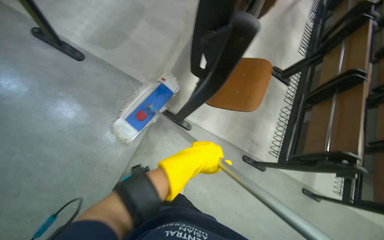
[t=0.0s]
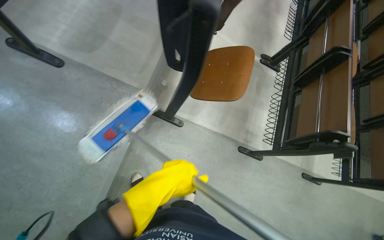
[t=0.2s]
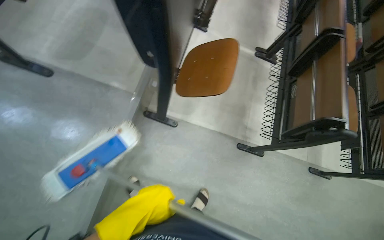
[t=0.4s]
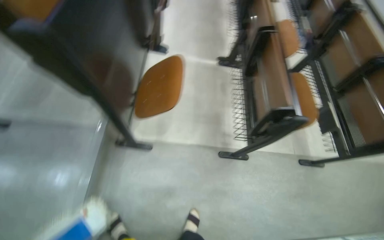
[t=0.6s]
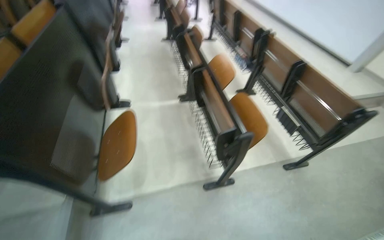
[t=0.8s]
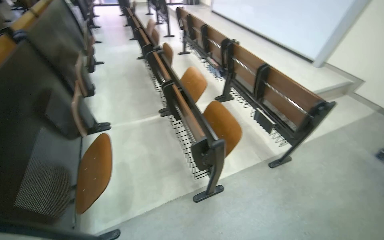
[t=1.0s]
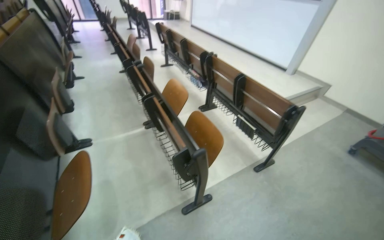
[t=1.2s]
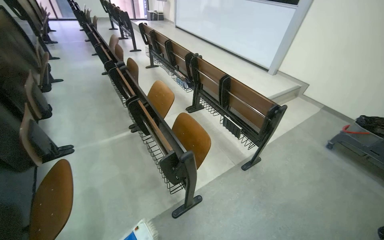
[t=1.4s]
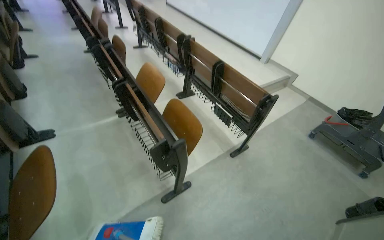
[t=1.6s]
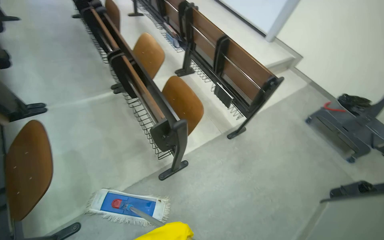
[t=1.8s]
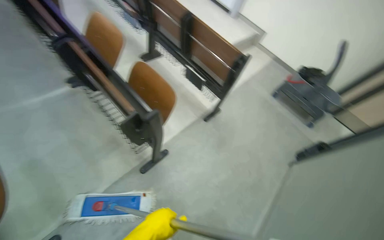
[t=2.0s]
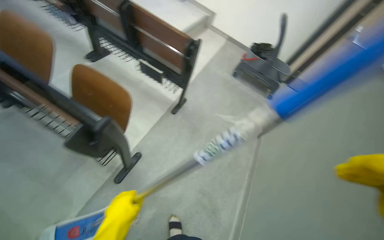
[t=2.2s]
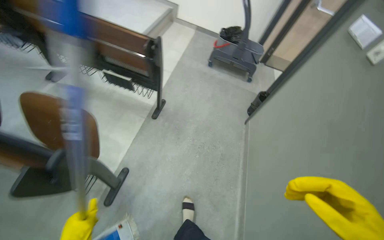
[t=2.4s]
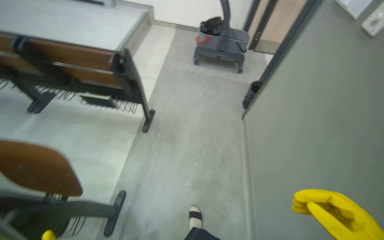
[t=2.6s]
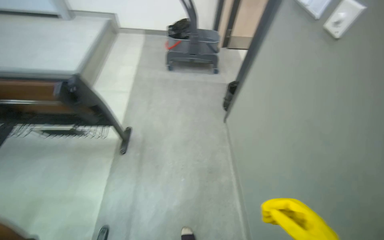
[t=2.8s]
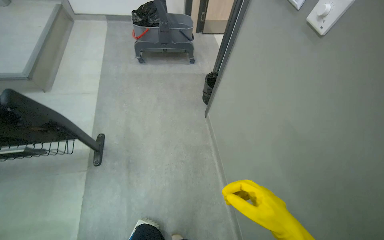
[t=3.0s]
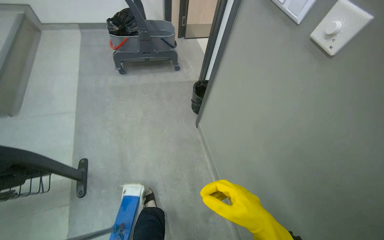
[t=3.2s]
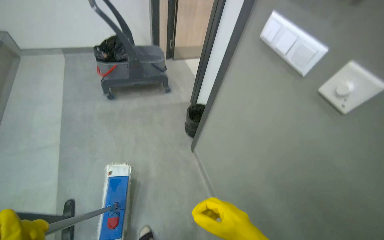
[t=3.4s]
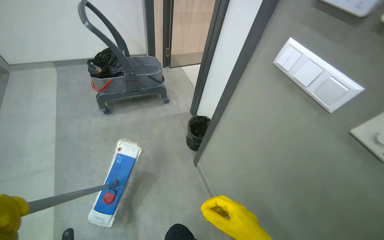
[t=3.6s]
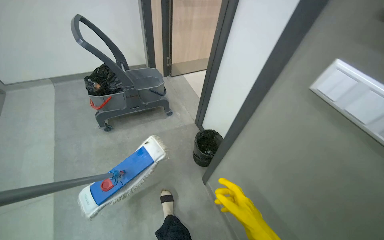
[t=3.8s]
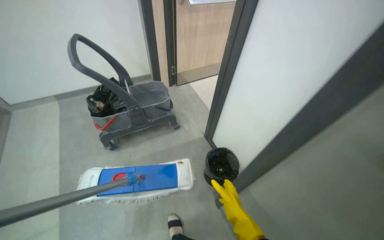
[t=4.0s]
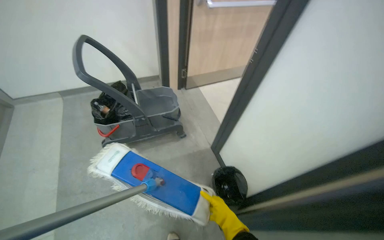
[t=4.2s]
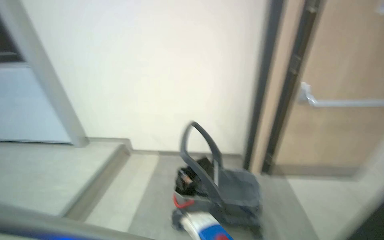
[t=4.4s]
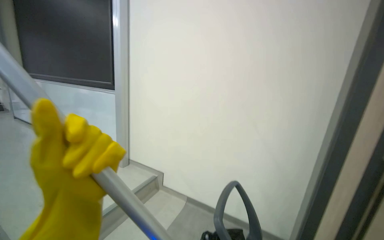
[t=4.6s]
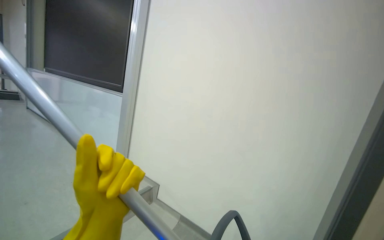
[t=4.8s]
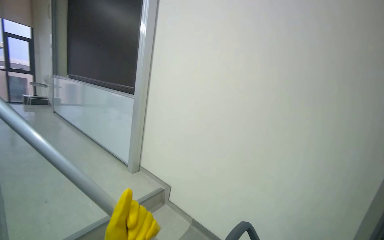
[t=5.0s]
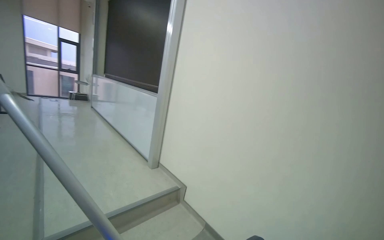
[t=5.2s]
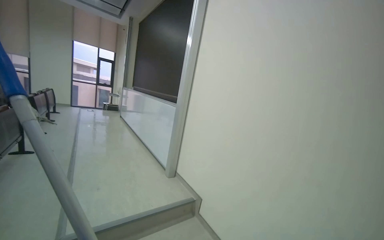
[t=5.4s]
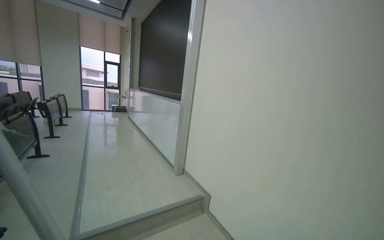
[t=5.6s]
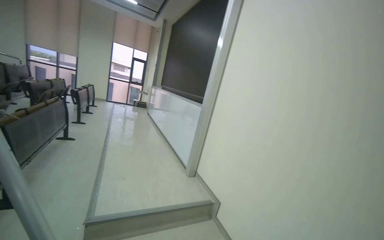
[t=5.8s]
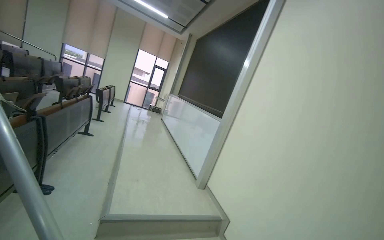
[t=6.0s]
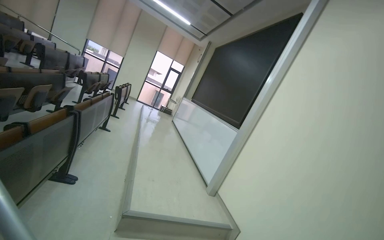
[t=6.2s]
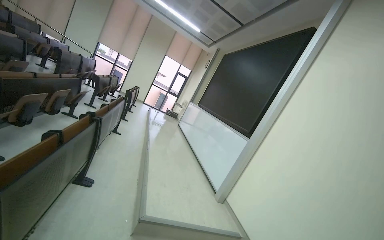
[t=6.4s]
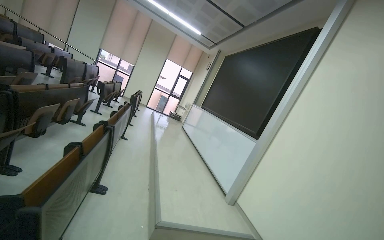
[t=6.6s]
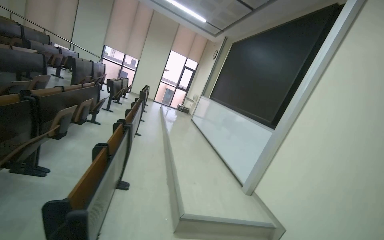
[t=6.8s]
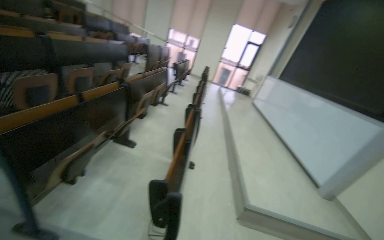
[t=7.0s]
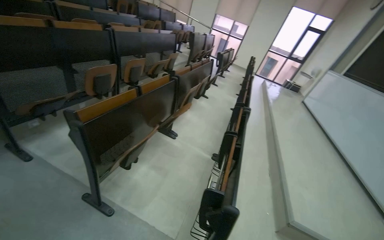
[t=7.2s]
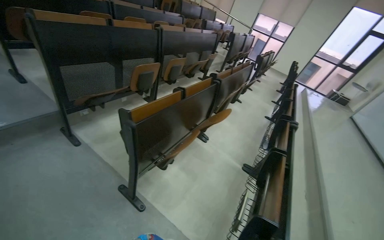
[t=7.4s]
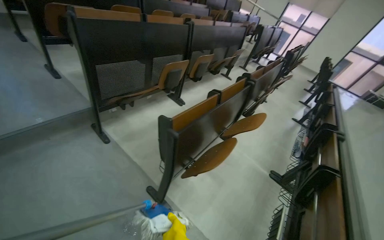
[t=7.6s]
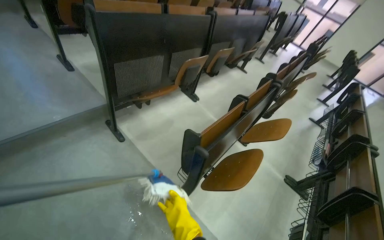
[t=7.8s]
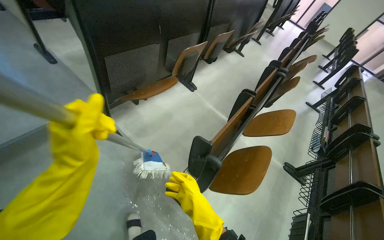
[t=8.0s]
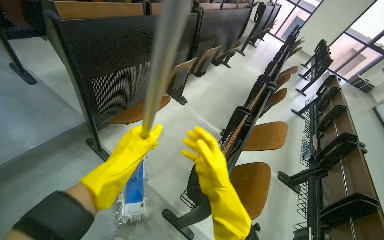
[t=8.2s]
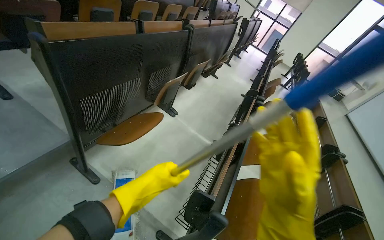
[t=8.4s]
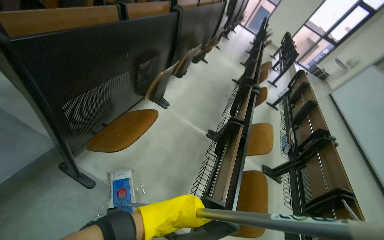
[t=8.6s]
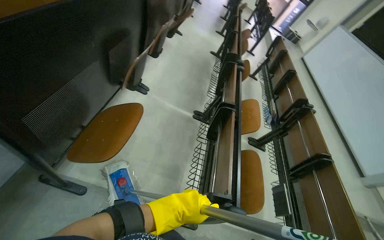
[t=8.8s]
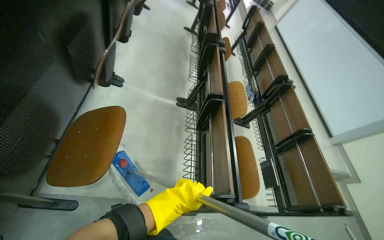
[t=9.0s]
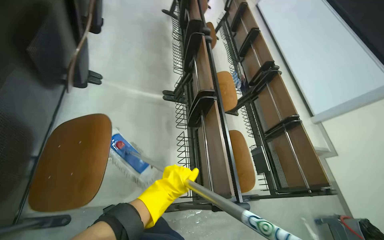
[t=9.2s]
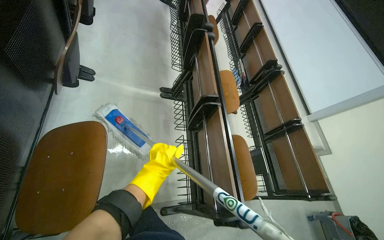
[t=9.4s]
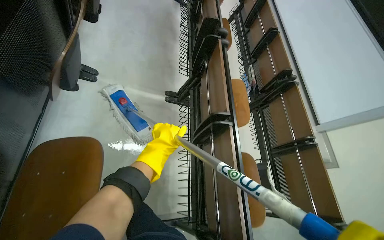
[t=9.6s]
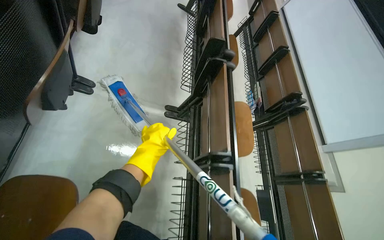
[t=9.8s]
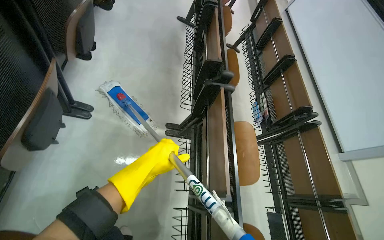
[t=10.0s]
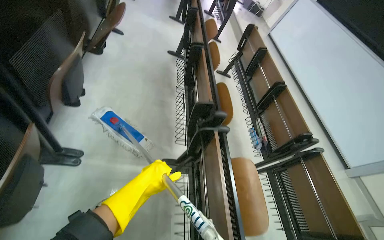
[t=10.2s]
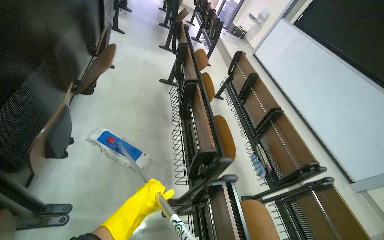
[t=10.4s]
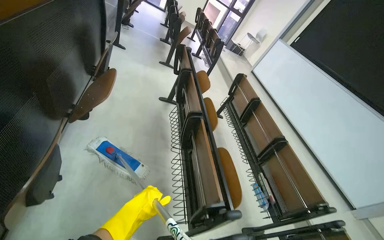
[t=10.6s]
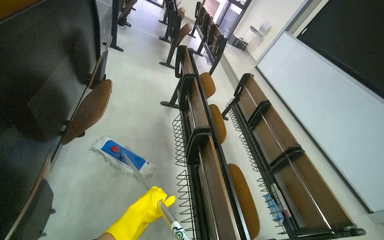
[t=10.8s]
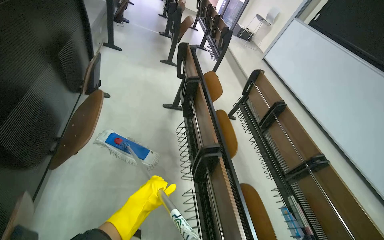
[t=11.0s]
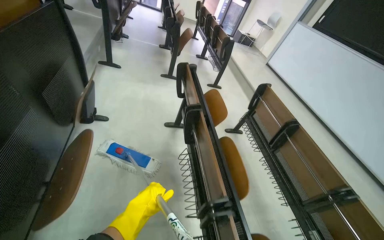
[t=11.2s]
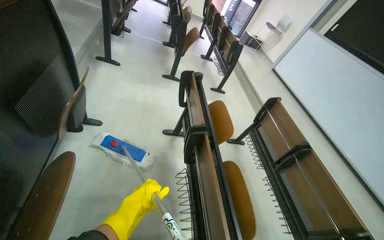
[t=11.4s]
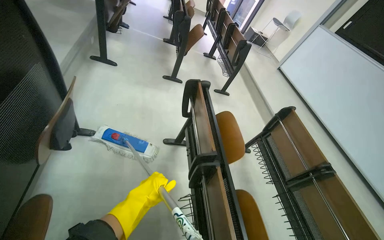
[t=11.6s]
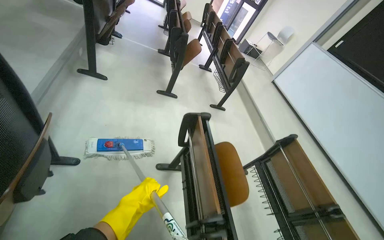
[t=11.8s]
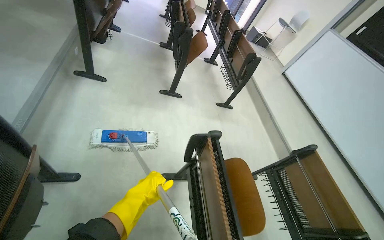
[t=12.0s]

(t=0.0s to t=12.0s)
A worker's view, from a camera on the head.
Job: mopping floor.
The whole recording: Mopping building floor. The worker prepares the mop and mops the floor in the building hallway.
t=0.0s - t=1.6s: The camera travels about 80 cm. The head turns to the right by about 55 degrees. The camera pitches upward, by about 20 degrees.
t=1.6s - t=3.0s: The head travels about 70 cm. The wearer's head swings approximately 65 degrees to the right. The view tilts some 25 degrees downward.
t=3.0s - t=4.4s: The wearer moves some 1 m. The camera is aimed roughly 20 degrees further to the left. The camera pitches upward, by roughly 35 degrees.
t=4.4s - t=6.0s: The wearer's head swings about 65 degrees to the left. The view tilts approximately 30 degrees upward.
t=6.0s - t=7.6s: The camera is carried some 1.5 m. The head rotates about 55 degrees to the left. The wearer looks roughly 15 degrees further downward.
t=7.6s - t=9.0s: The camera travels about 90 cm. The head rotates some 35 degrees to the right. The camera pitches downward, by some 30 degrees.
t=9.0s - t=10.4s: The head travels some 90 cm.
t=10.4s - t=12.0s: The camera is carried roughly 1.5 m.

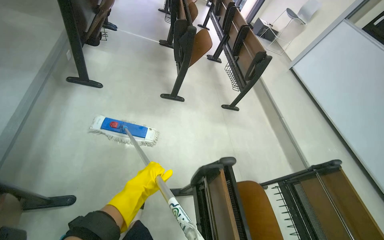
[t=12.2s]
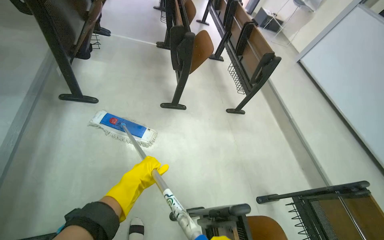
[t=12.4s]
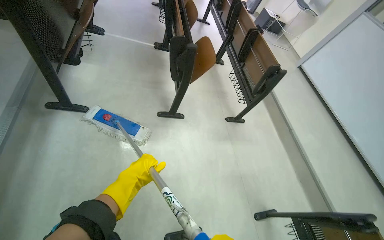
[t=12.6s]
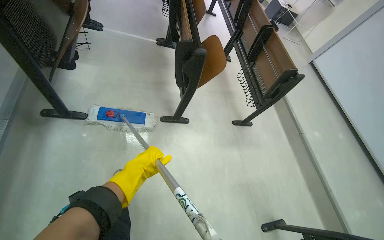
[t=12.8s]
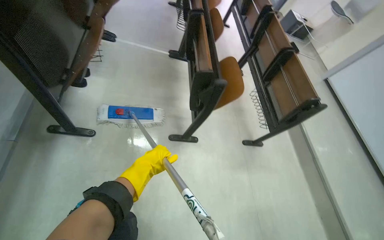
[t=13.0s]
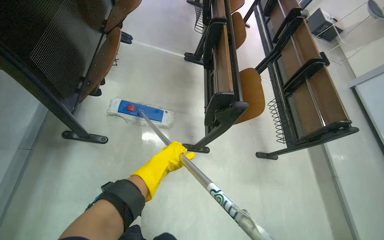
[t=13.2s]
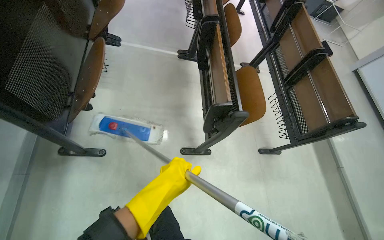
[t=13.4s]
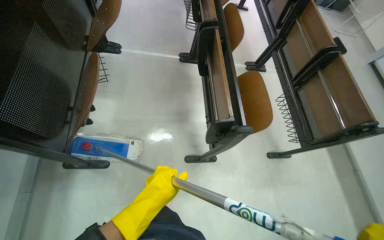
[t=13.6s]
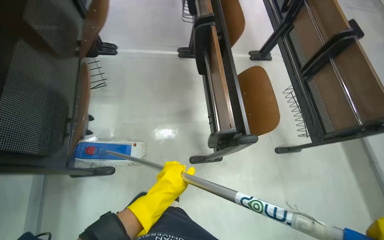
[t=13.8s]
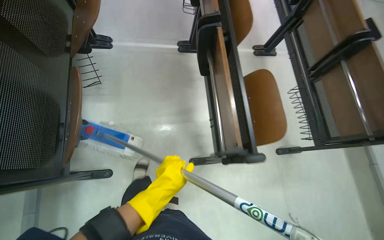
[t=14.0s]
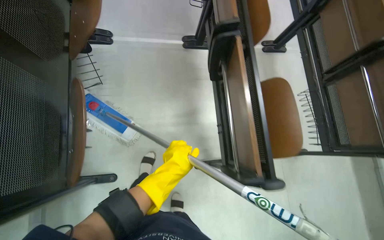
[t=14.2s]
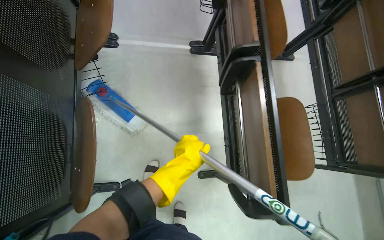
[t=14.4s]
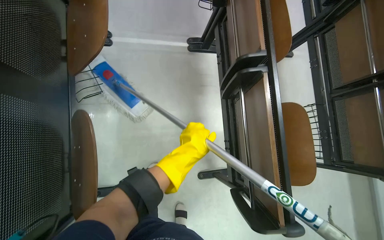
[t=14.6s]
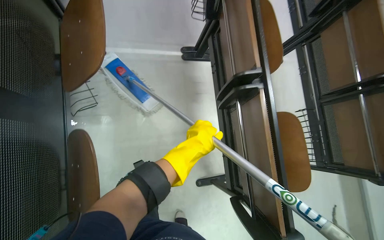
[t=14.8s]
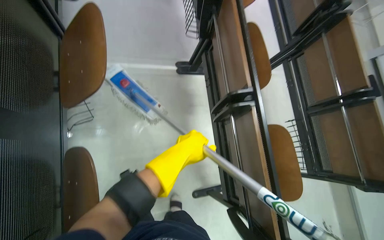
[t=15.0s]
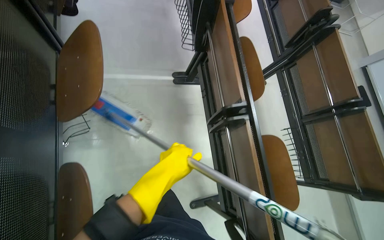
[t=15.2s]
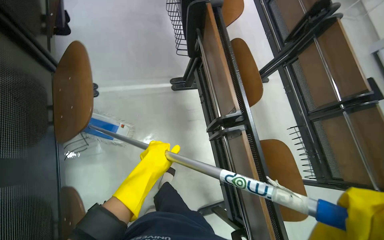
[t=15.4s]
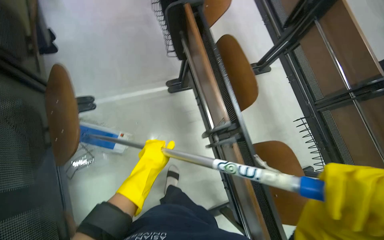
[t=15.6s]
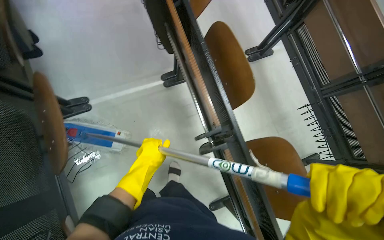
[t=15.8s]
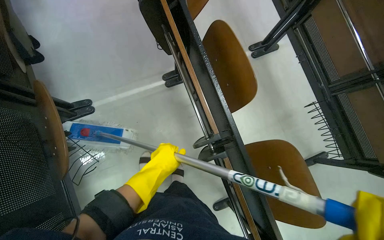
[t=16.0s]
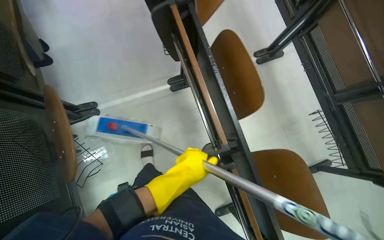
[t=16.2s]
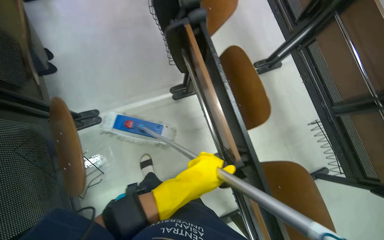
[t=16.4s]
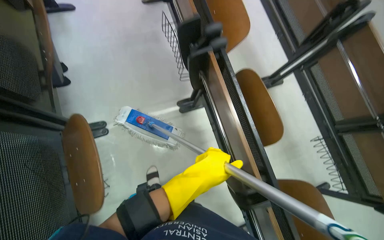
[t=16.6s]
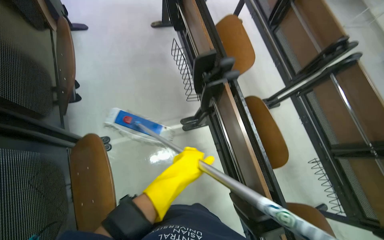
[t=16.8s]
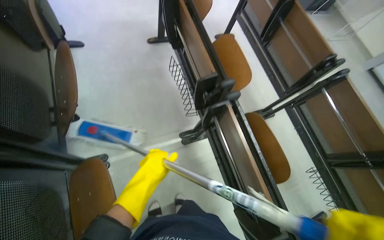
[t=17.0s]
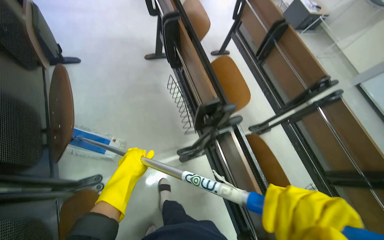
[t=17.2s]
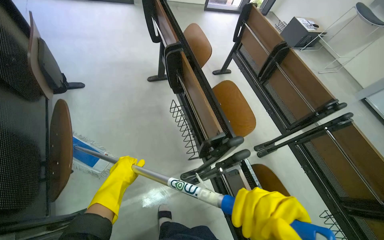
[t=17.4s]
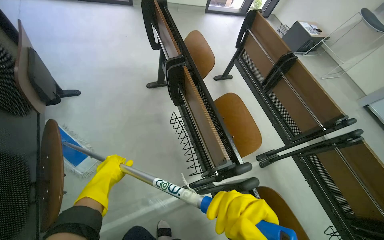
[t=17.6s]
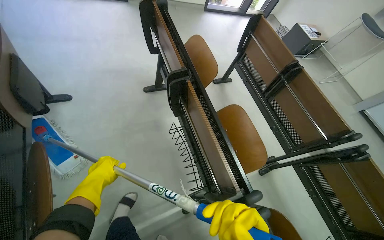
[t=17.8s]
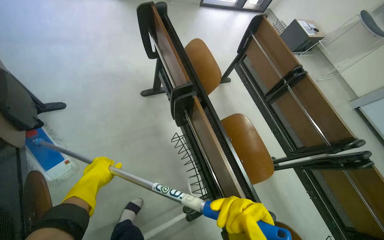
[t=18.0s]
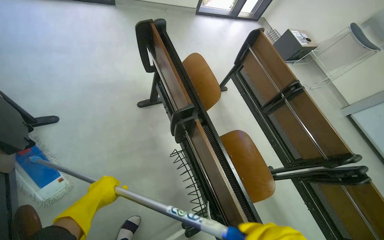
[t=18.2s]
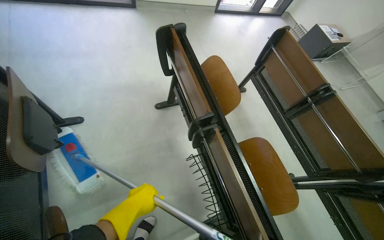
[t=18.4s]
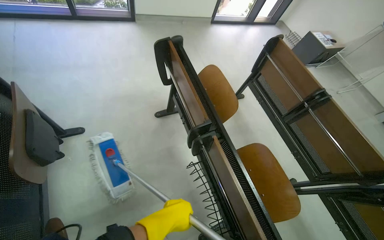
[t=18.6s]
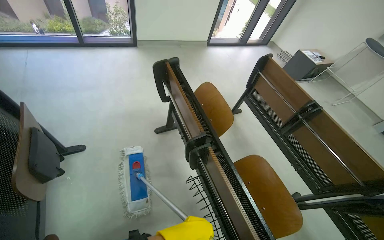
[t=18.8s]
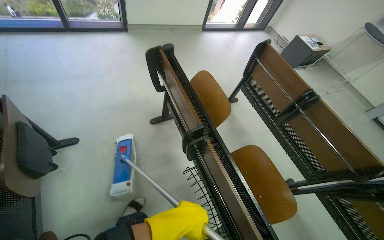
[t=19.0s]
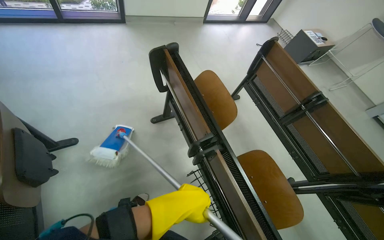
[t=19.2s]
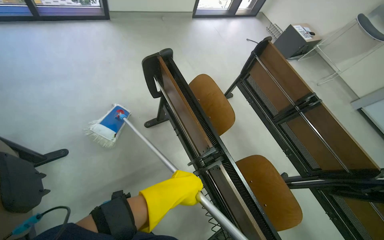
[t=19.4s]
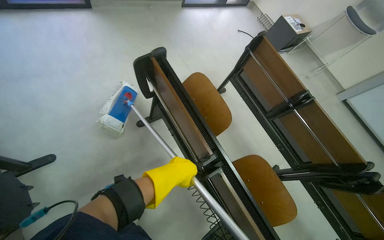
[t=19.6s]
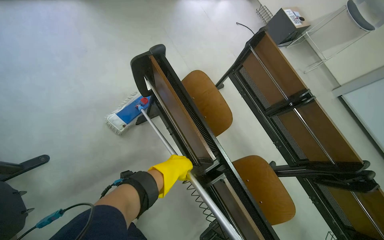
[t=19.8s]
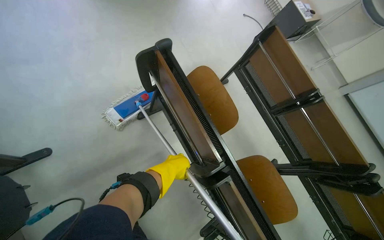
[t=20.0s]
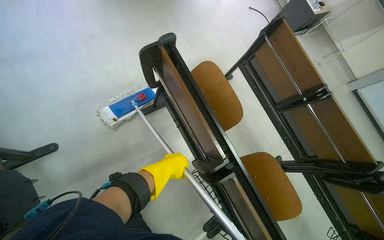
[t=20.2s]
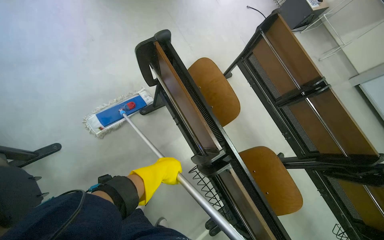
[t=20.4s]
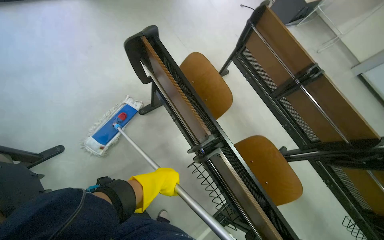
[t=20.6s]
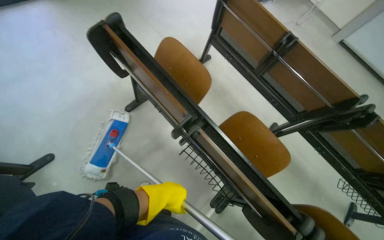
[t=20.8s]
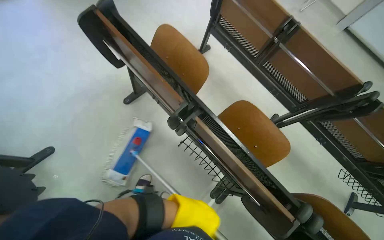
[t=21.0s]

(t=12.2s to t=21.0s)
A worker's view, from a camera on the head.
Job: mopping floor.
The whole recording: Mopping building floor. The worker prepares the mop and mops the floor in the building hallway.
t=12.2s - t=13.6s: The camera travels approximately 1 m. The view tilts some 10 degrees downward.
t=13.6s - t=15.2s: The head travels roughly 60 cm.
t=16.6s - t=18.0s: The head travels approximately 70 cm.
t=19.6s - t=21.0s: The left hand shifts roughly 20 cm down the picture.
